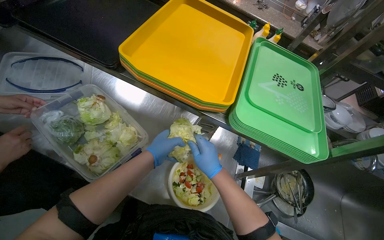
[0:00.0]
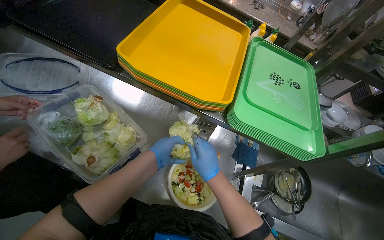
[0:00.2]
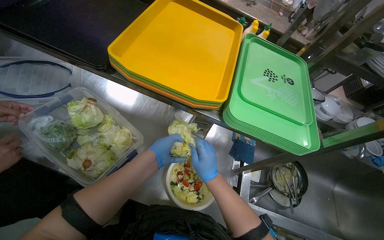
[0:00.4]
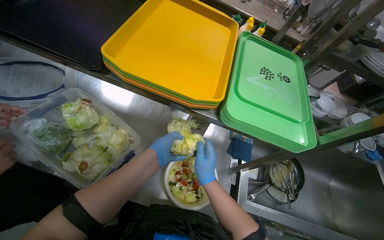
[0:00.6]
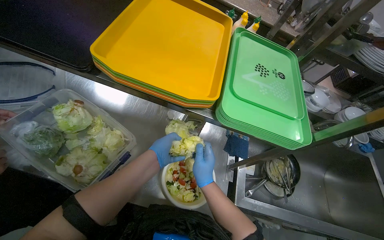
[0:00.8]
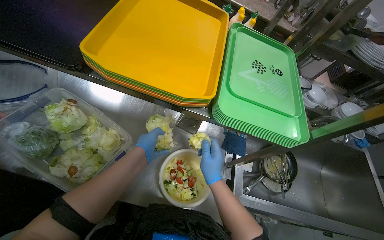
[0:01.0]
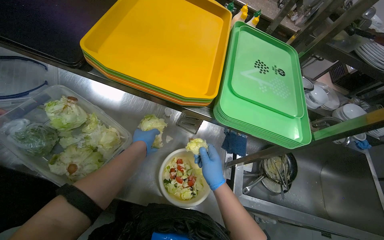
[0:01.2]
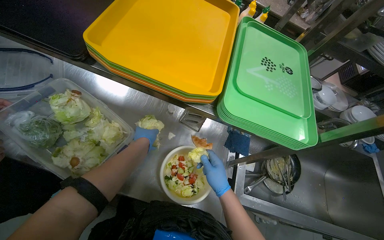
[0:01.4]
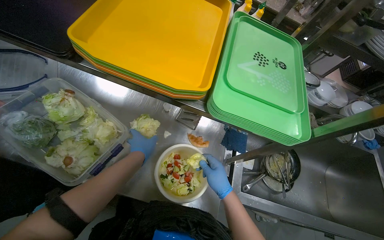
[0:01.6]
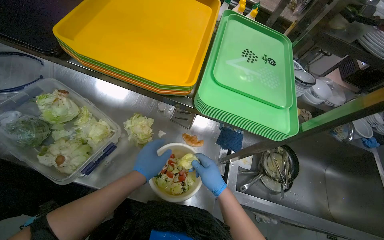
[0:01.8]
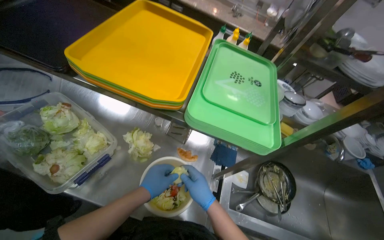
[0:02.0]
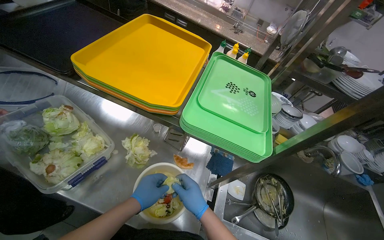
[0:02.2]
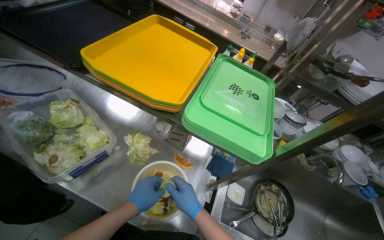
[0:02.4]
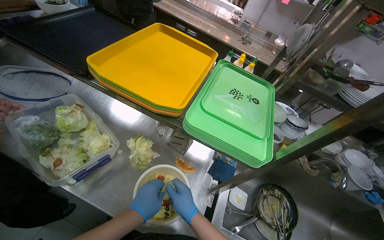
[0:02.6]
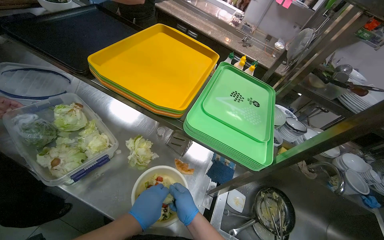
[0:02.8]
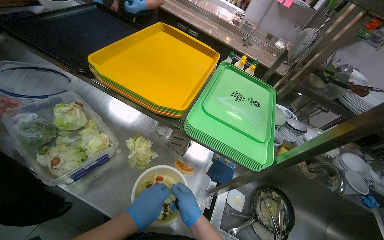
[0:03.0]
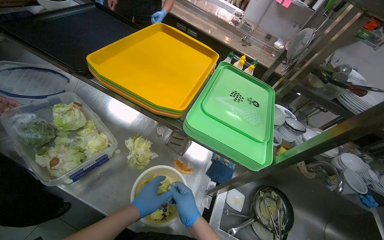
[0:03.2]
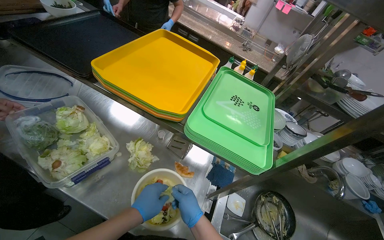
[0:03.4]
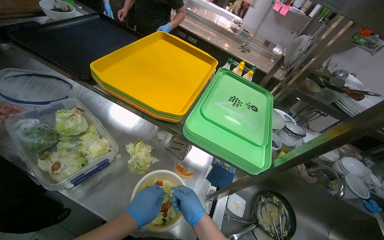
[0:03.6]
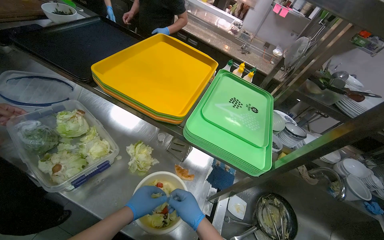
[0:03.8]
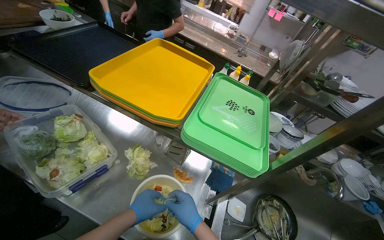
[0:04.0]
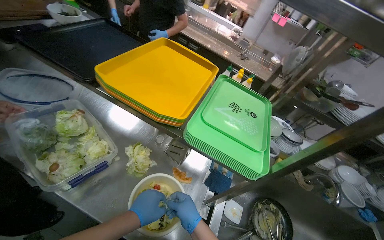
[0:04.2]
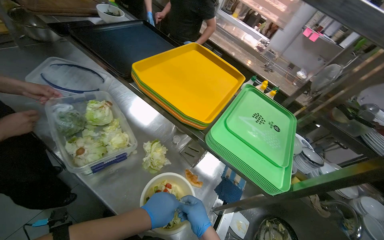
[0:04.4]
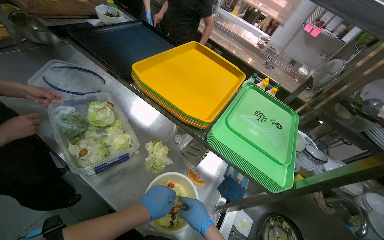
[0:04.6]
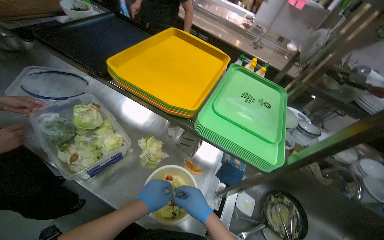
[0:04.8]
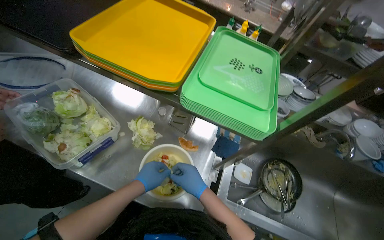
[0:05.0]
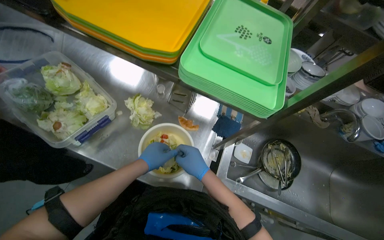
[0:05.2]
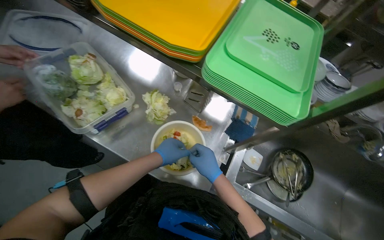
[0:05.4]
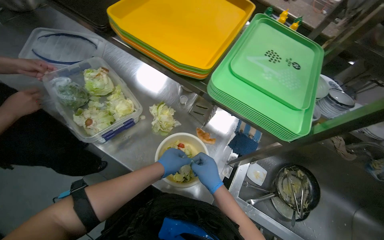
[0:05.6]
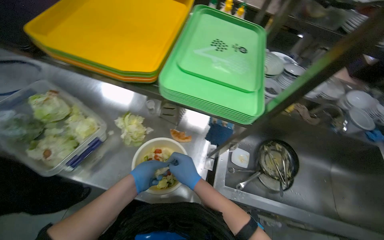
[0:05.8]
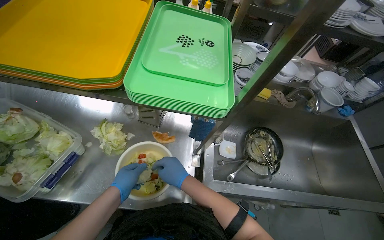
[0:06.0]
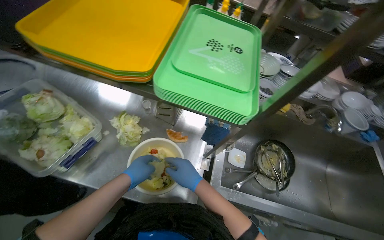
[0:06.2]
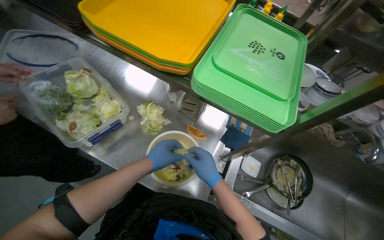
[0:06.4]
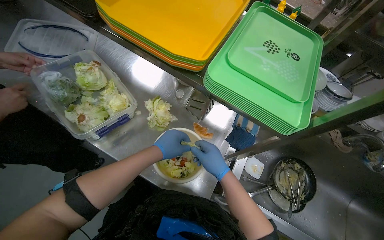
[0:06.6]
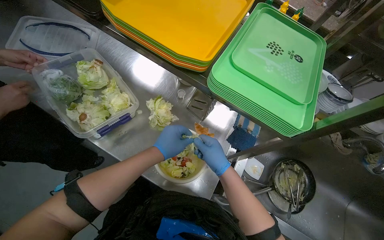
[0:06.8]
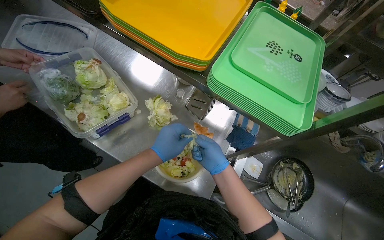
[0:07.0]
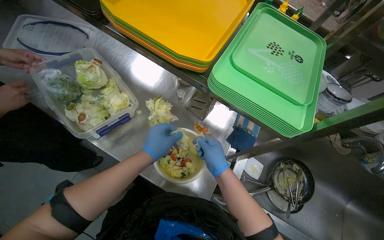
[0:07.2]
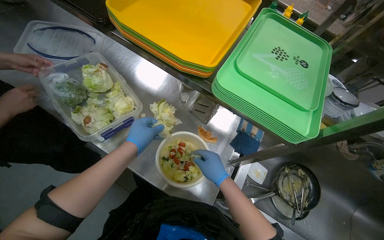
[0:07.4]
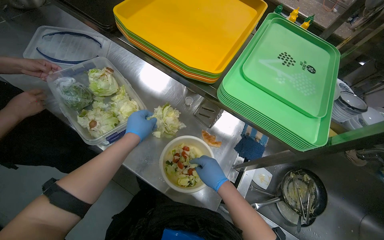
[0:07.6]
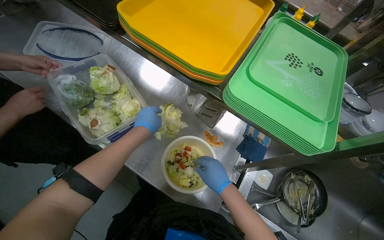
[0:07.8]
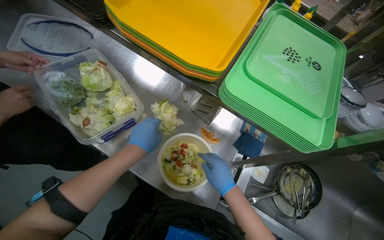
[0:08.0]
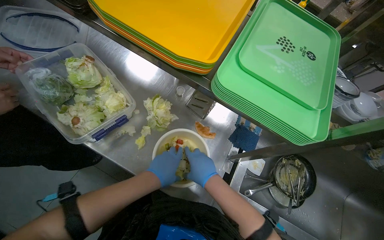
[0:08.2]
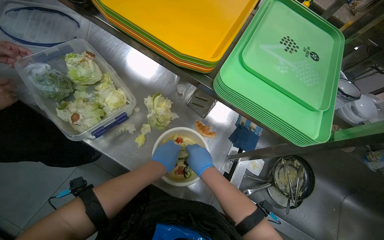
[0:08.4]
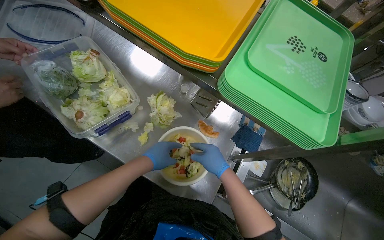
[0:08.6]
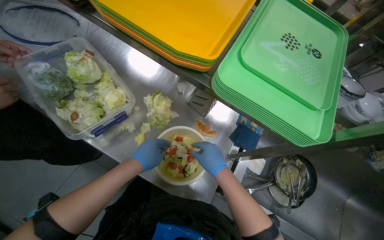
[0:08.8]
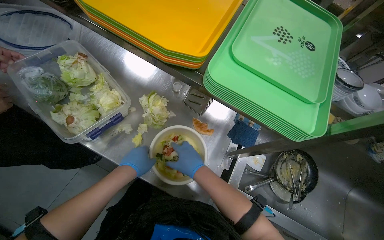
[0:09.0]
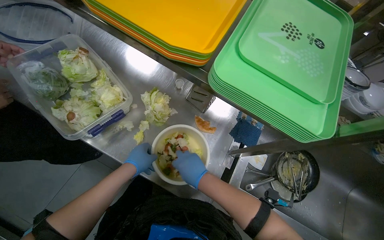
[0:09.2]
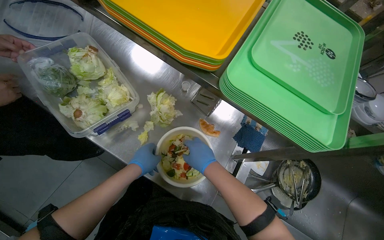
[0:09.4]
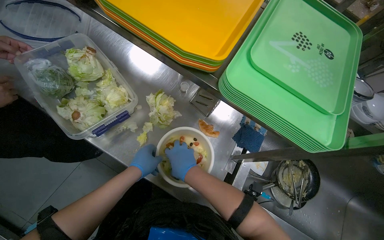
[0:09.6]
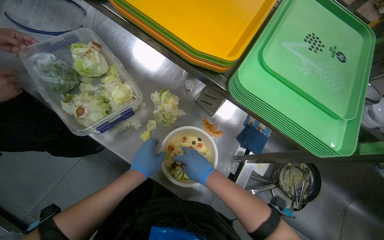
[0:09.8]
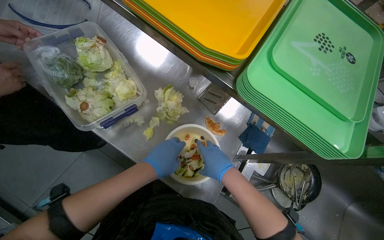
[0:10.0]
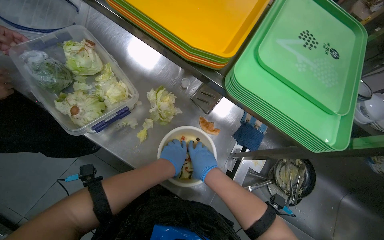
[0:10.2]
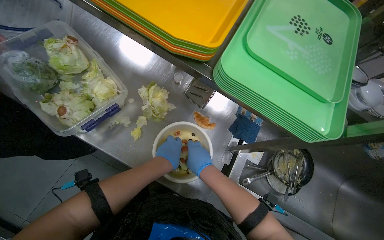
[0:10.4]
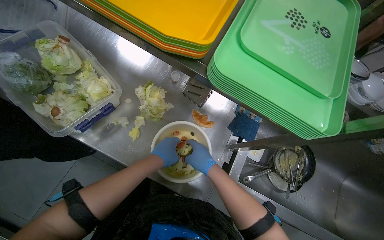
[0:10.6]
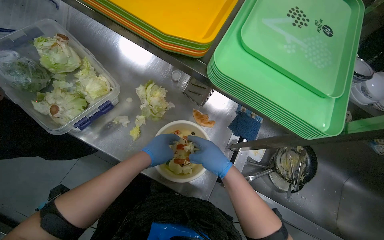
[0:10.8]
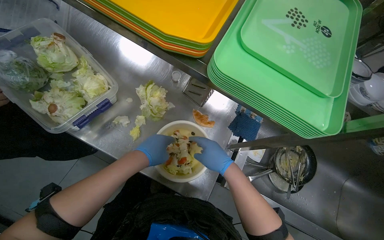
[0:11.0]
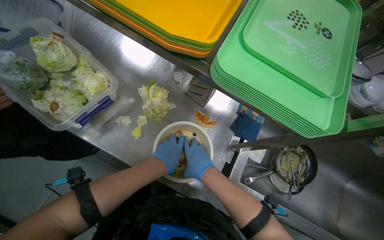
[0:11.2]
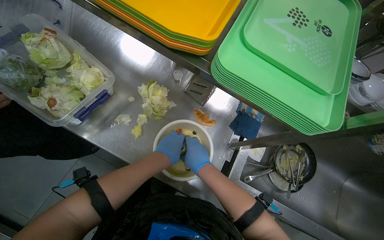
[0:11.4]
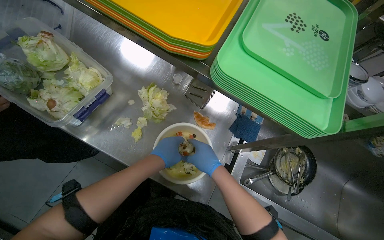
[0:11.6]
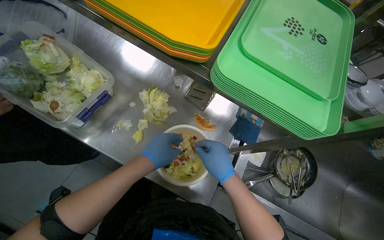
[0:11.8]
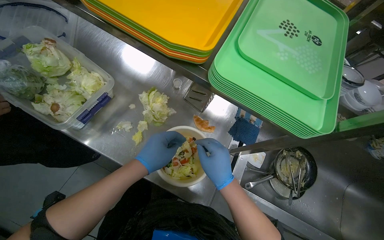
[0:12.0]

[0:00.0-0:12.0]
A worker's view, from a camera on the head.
Job: preparing food.
The whole recording: Preparing salad in bowl. The worker adds lettuce and dressing to a bowl of salad.
0:00.0 to 0:01.6: The right hand heads down the picture, covering about 10 cm.
0:01.6 to 0:03.0: The wearer looks approximately 15 degrees further upward. The left hand travels nearer to the camera and down the picture by about 15 cm.
0:03.0 to 0:04.4: The hands stay close to where they were, moving slightly.
0:04.4 to 0:06.0: The view tilts approximately 15 degrees downward. The scene rotates counterclockwise by approximately 30 degrees.
0:06.0 to 0:07.6: The wearer looks roughly 25 degrees further to the left. The left hand goes some 10 cm up the picture.
0:07.6 to 0:09.0: The left hand is displaced down the picture by about 10 cm.
0:09.0 to 0:10.4: The left hand moves to the right, about 10 cm.
0:10.4 to 0:12.0: The hands make small movements and keep their place.

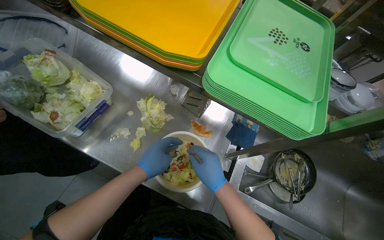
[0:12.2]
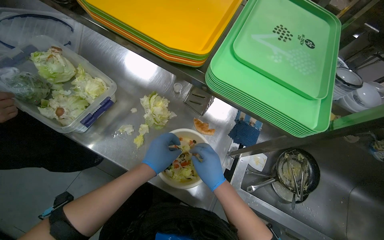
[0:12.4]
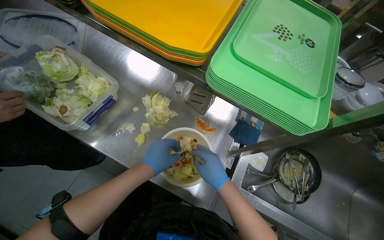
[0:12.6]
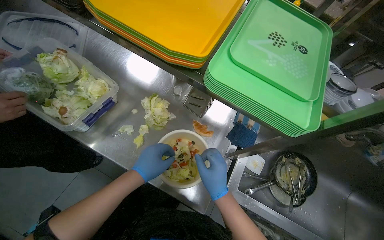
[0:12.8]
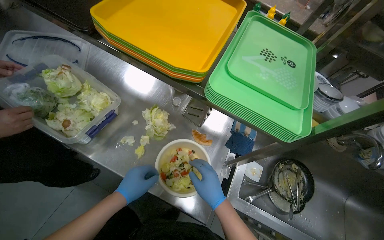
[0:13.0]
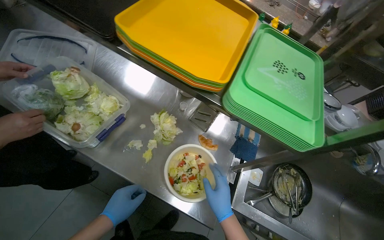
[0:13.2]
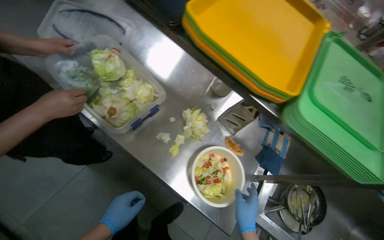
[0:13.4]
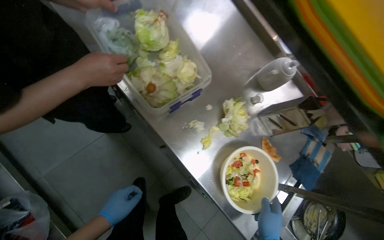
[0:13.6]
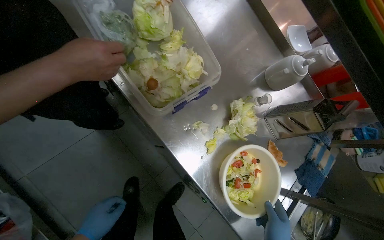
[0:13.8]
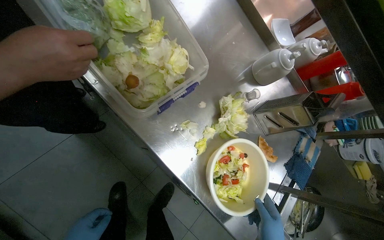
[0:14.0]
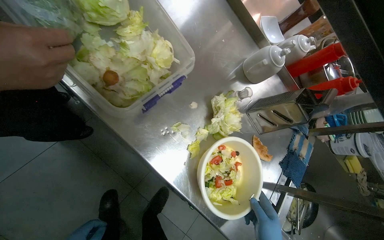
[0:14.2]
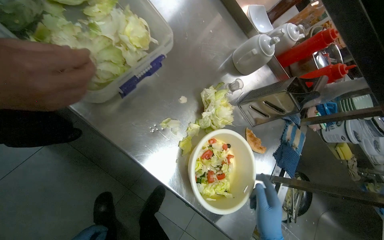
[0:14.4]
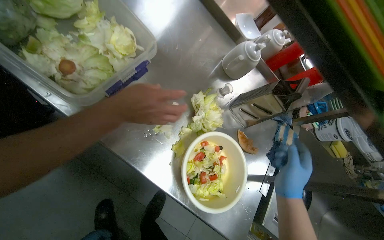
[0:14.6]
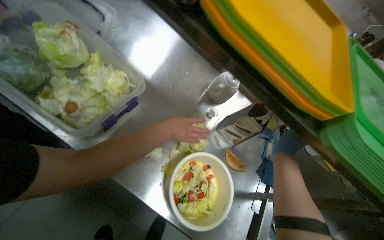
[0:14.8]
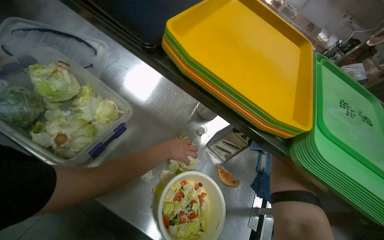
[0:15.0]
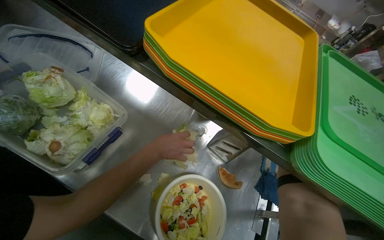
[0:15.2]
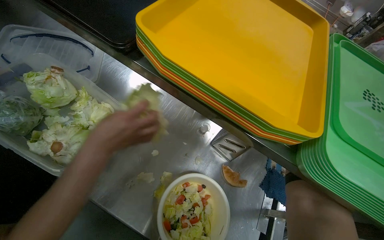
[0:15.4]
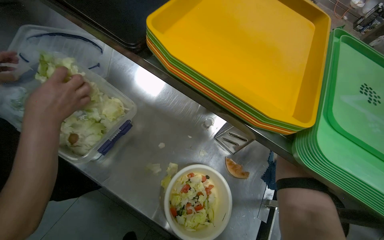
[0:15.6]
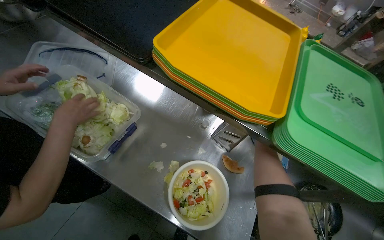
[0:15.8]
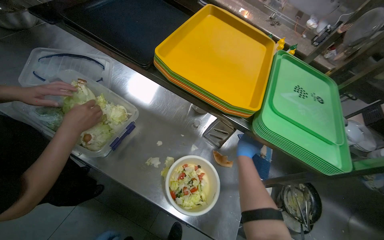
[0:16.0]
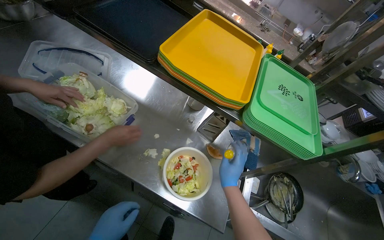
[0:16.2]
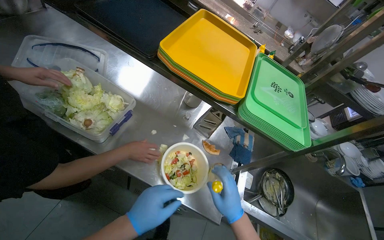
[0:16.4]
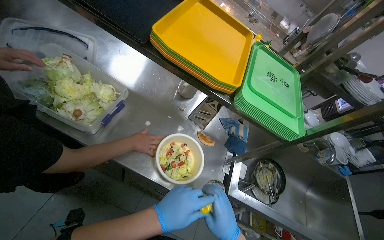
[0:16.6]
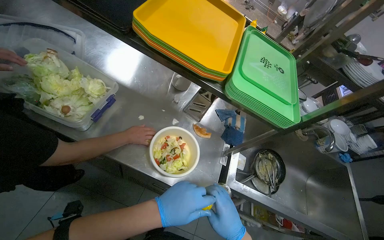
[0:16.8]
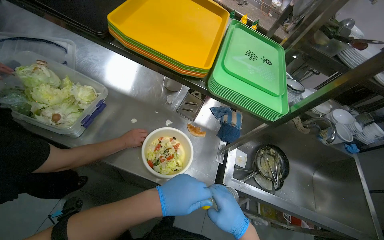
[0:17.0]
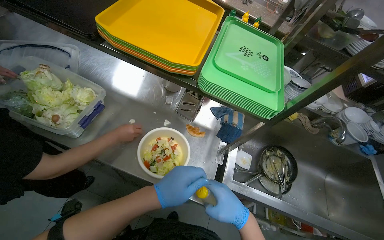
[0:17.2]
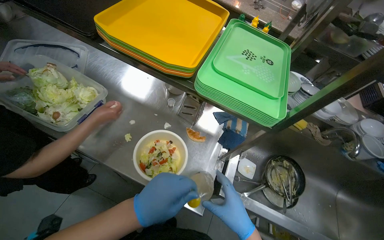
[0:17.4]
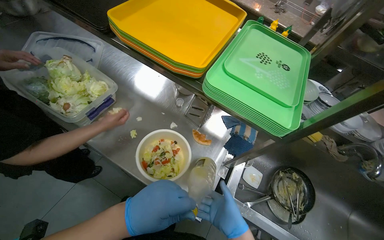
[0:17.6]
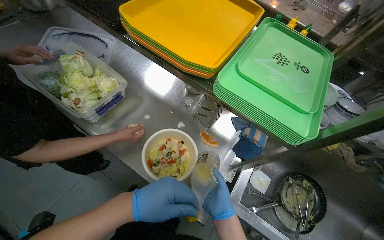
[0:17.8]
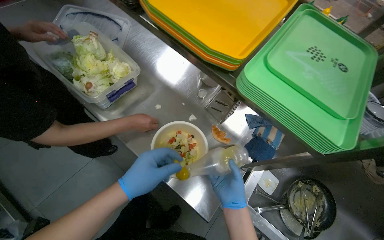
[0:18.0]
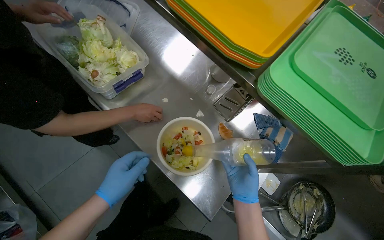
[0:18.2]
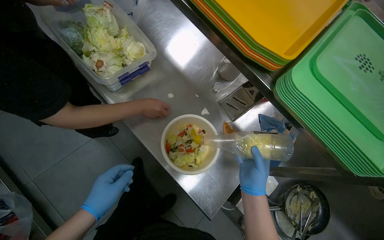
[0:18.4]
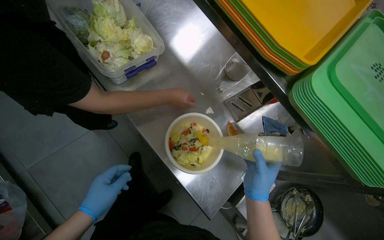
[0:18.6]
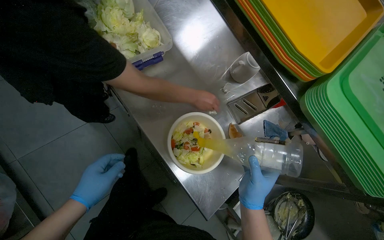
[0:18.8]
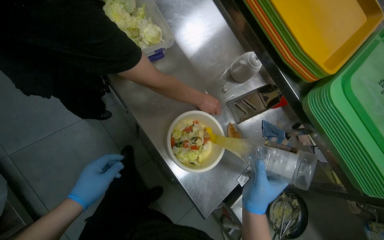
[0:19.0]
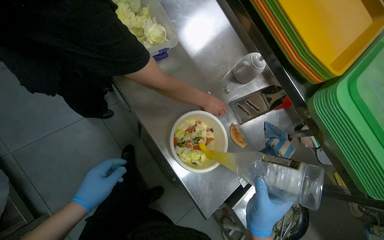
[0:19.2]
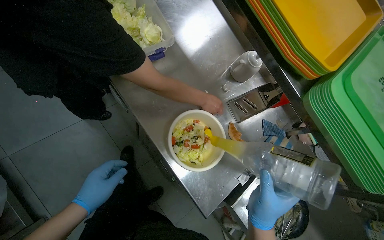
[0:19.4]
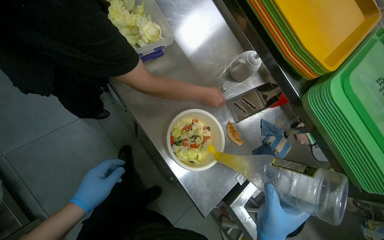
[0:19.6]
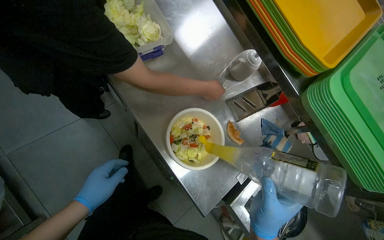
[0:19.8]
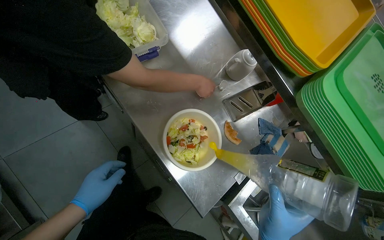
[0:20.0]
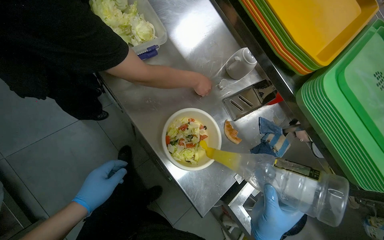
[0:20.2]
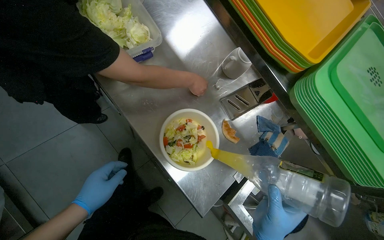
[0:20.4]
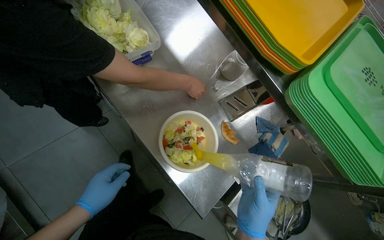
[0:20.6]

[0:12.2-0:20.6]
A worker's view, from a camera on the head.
Job: preparing food.
The whole recording: Preparing salad in bowl. The worker adds lettuce and dressing to a bowl of salad.
0:12.2 to 0:13.6: The left hand travels to the left and down the picture by some 40 cm.
0:15.0 to 0:16.4: The right hand travels nearer to the camera, down the picture and to the left by approximately 40 cm.
0:17.8 to 0:19.2: The left hand shifts approximately 30 cm to the left and farther from the camera.
0:19.2 to 0:20.6: The hands stay close to where they were, moving slightly.
